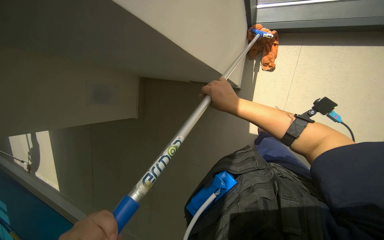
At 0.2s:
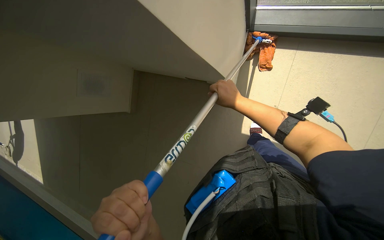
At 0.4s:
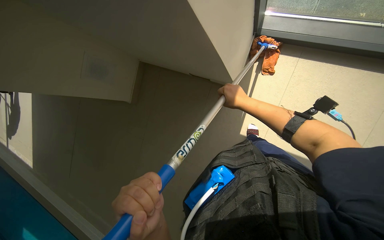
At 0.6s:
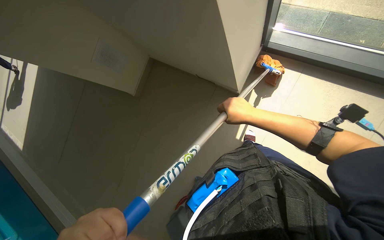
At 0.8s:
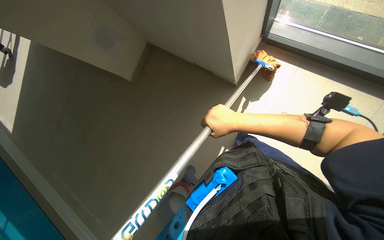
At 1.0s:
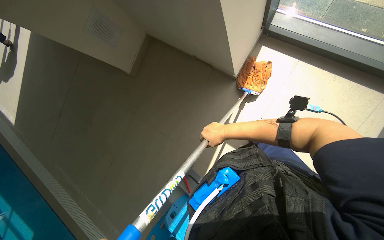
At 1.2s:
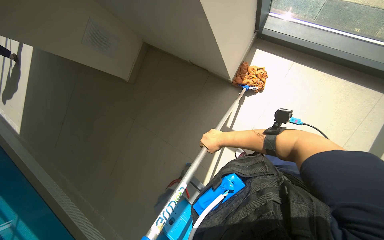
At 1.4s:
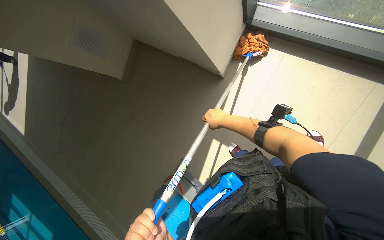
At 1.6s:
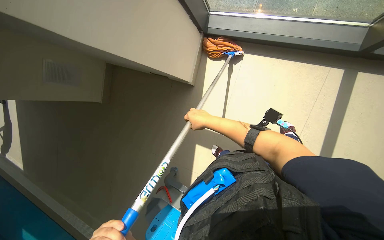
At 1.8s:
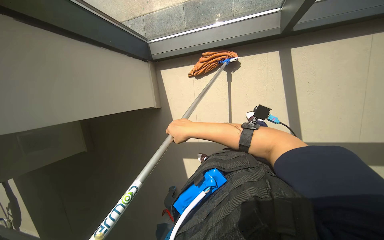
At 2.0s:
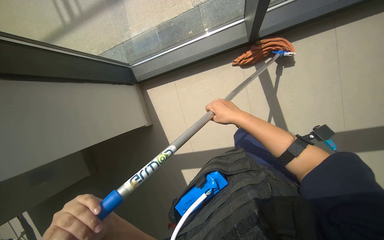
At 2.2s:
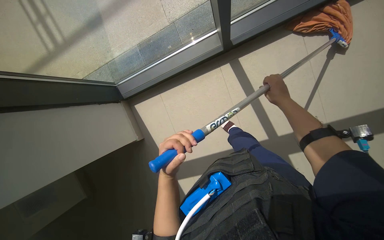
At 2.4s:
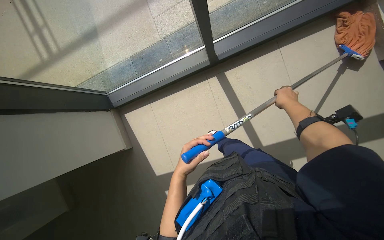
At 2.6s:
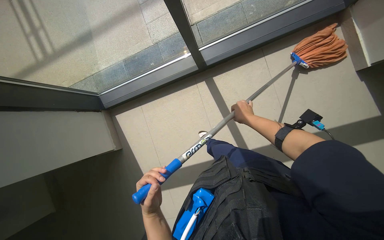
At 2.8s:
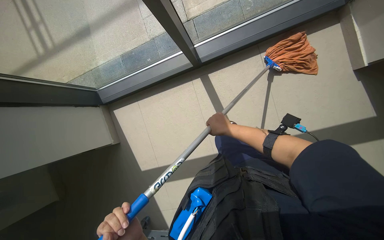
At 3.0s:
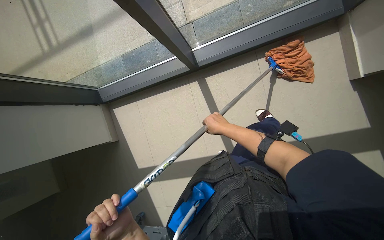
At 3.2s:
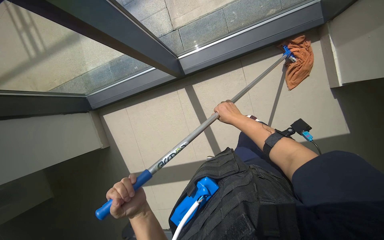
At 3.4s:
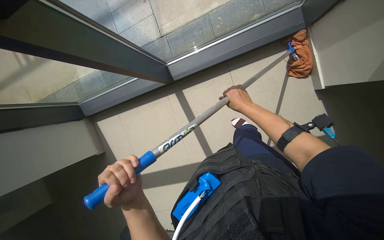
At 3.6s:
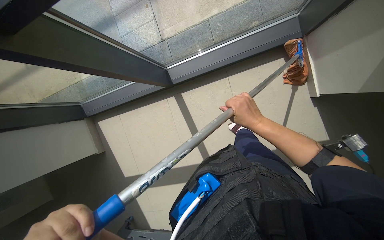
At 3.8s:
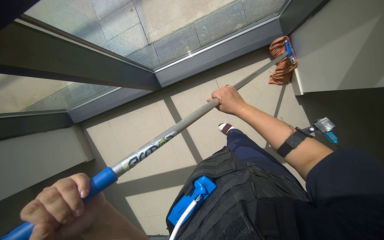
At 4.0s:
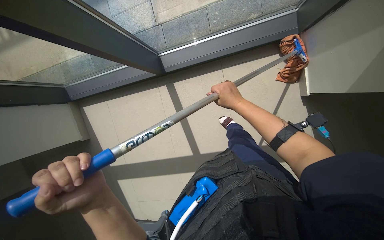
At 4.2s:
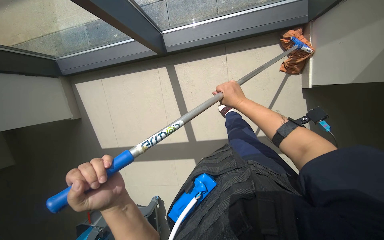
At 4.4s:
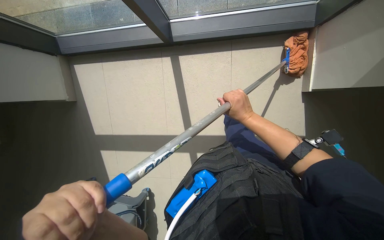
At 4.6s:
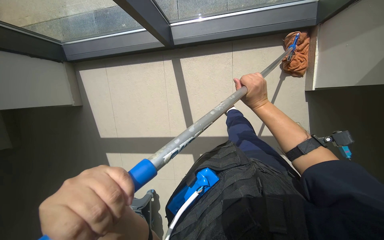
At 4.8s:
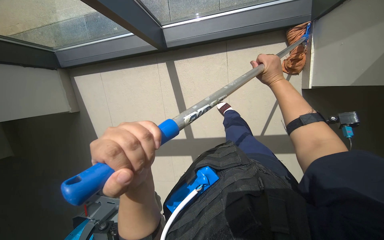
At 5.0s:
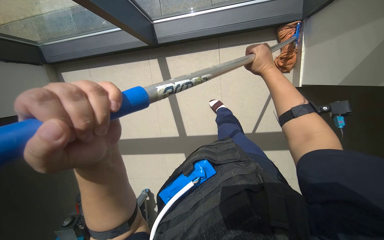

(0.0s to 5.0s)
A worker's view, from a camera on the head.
Job: mopping floor.
The whole recording: Mopping pool deck. The worker mops the tiled floor and corners around the pool.
3.4s - 5.0s: The left hand goes nearer and farther, roughly 20 cm each way, reversing 2 times. Meanwhile the right hand shifts approximately 10 cm nearer to the camera.

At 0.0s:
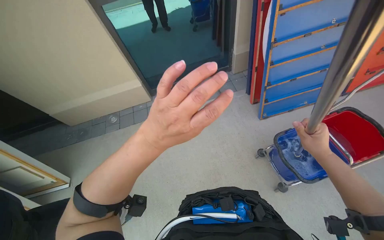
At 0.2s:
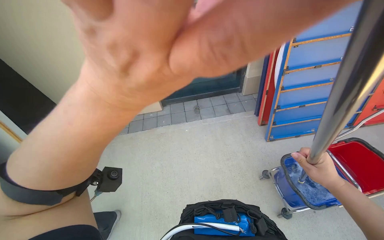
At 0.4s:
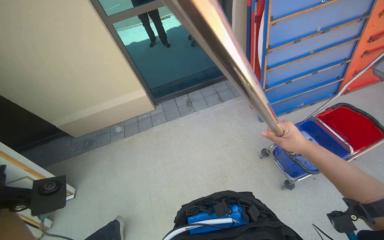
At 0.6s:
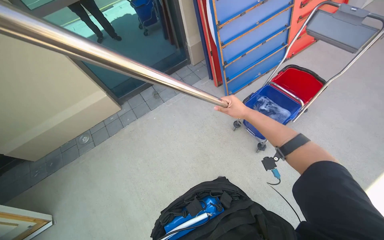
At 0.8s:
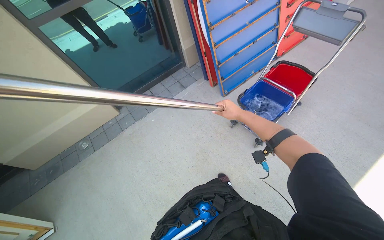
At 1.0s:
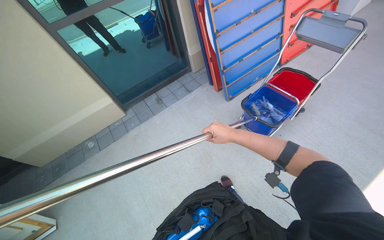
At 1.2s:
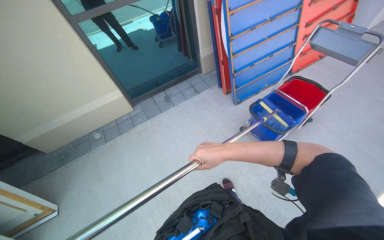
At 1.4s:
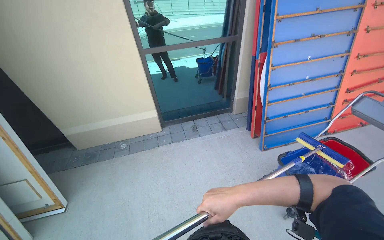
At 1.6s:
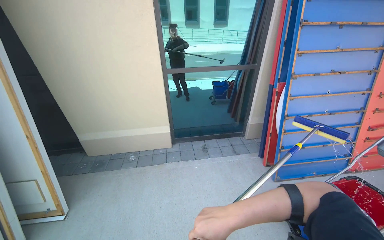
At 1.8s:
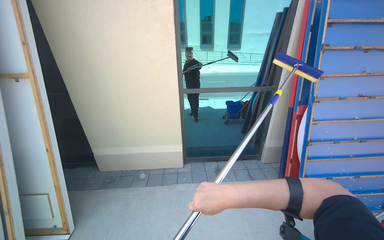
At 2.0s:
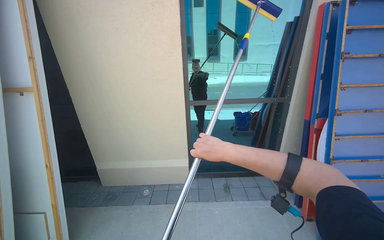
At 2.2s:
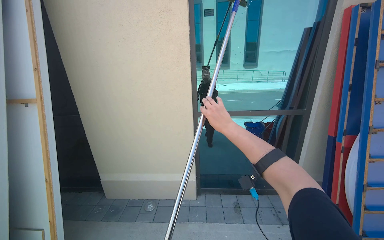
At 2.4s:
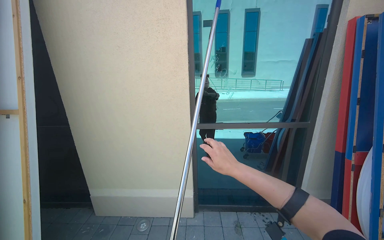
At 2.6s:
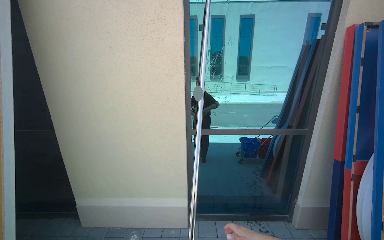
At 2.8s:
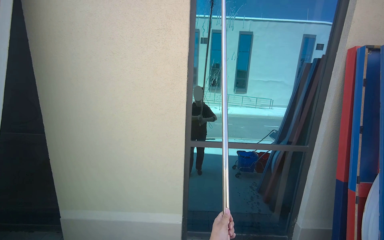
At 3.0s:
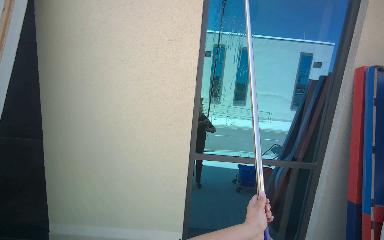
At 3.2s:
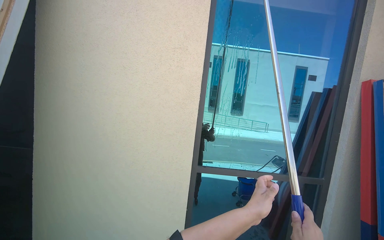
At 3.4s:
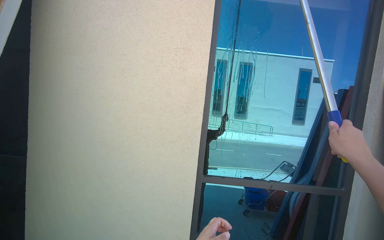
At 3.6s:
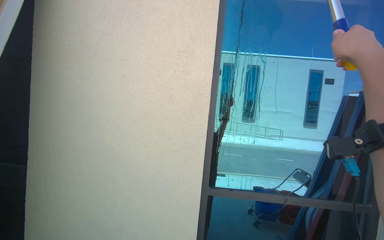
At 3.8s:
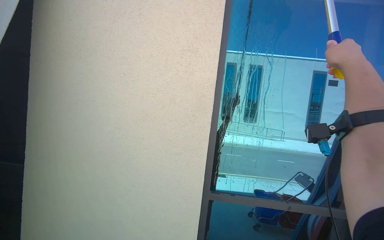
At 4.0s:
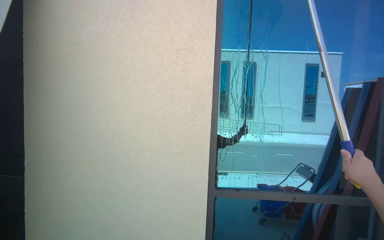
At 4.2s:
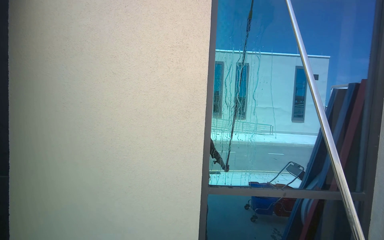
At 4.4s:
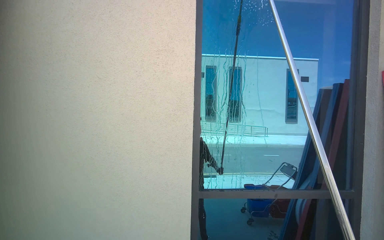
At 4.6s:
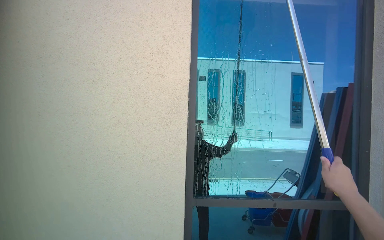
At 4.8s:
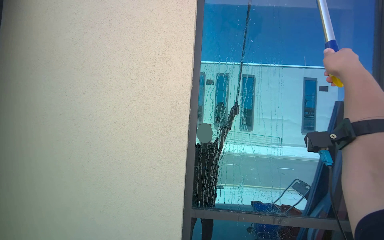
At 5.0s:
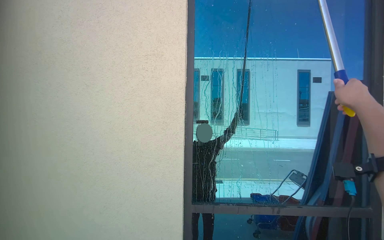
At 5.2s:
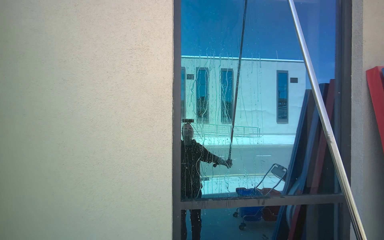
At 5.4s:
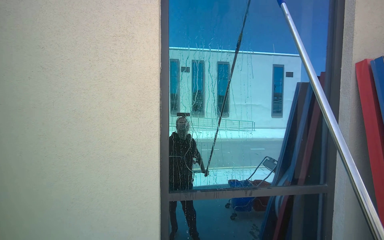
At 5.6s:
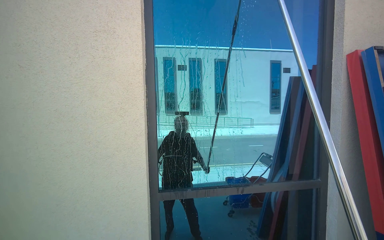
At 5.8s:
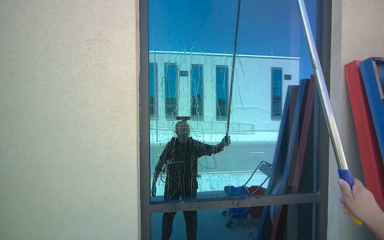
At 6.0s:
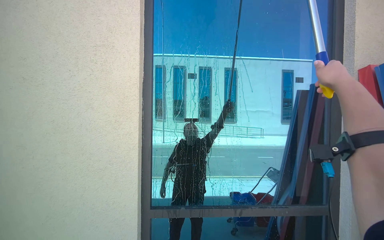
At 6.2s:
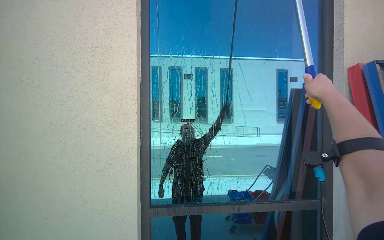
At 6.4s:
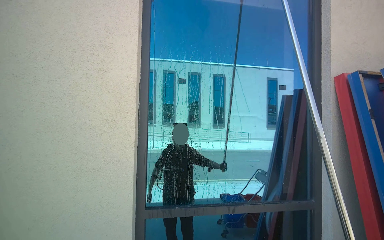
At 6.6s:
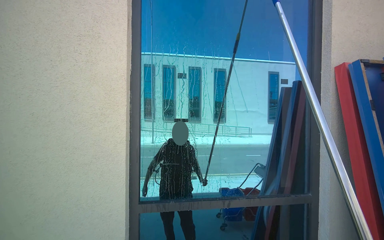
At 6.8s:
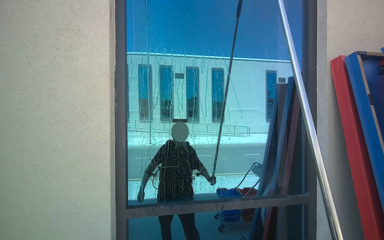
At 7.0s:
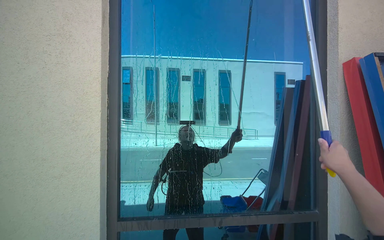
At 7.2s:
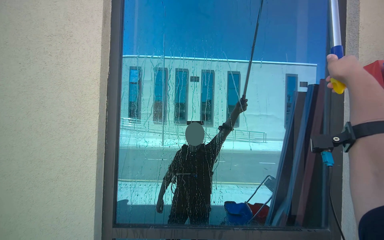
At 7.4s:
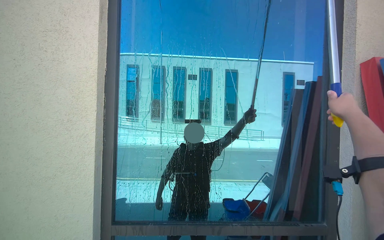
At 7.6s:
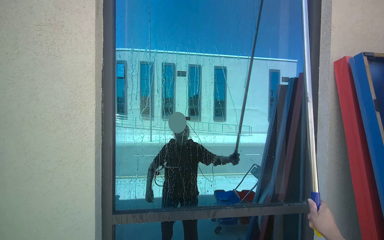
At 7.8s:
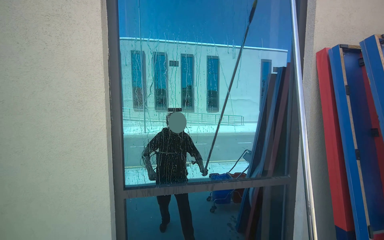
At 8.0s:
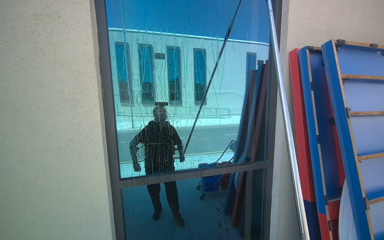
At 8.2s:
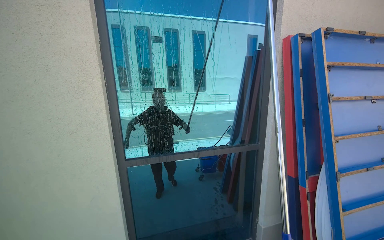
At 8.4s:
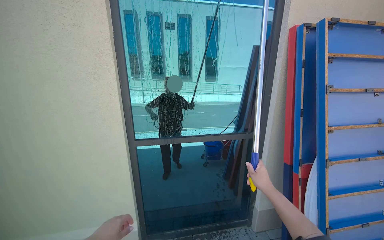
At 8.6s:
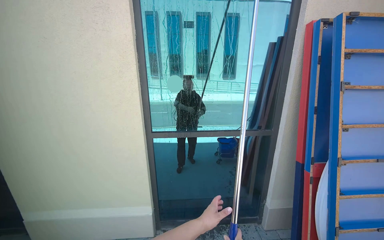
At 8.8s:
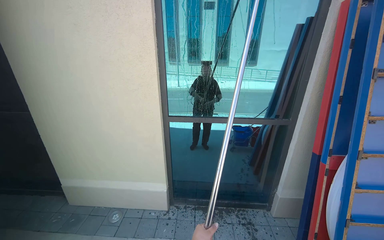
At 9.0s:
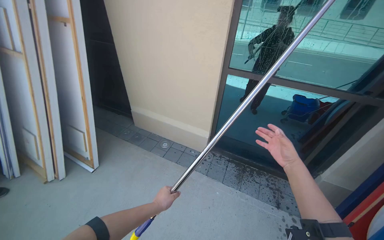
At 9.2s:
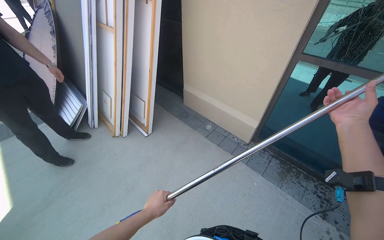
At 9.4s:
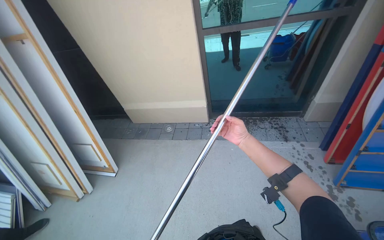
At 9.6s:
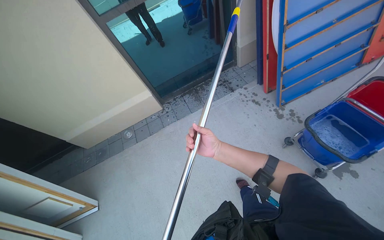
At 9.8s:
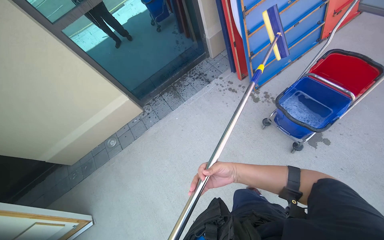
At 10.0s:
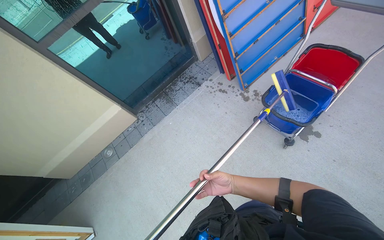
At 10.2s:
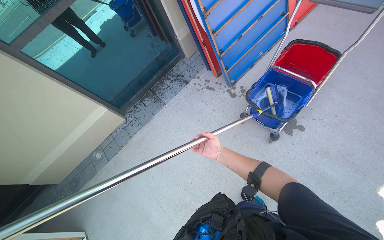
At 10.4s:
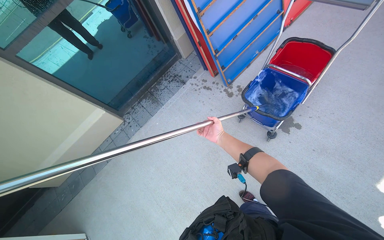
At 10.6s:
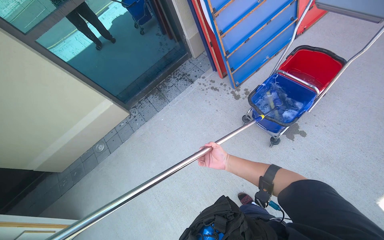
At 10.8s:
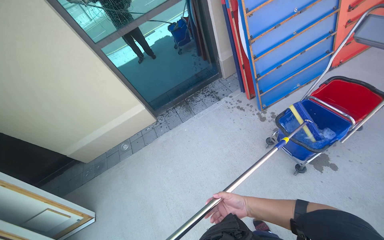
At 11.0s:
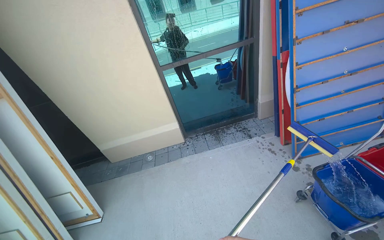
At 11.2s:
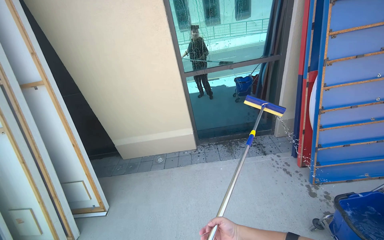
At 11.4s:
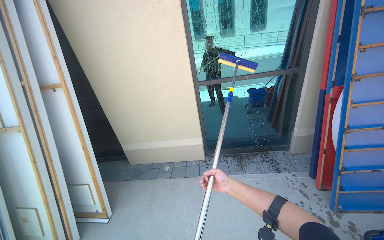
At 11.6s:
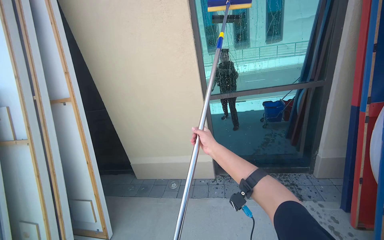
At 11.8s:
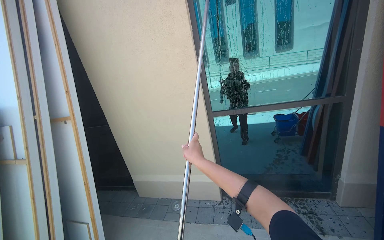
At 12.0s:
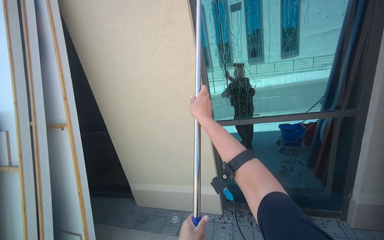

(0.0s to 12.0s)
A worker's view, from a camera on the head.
Job: cleaning windows.
The whole recording: Cleaning building windows. The worker scrubs the building windows with a long-handled squeegee, frequently dipping it into a bucket.
0.0s - 1.6s: The camera pitches upward, by approximately 25 degrees.
1.6s - 3.0s: The camera travels approximately 60 cm. The camera pitches upward, by about 25 degrees.
7.6s - 9.0s: The wearer moves about 50 cm. The wearer's head swings some 30 degrees to the left. The view tips downward by roughly 35 degrees.
10.4s - 12.0s: The head turns to the left by roughly 55 degrees. The view tips upward by approximately 35 degrees.

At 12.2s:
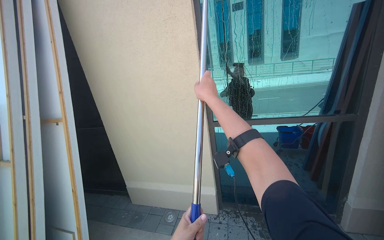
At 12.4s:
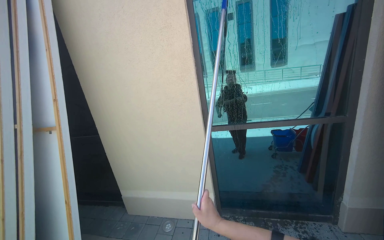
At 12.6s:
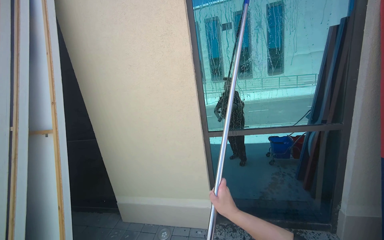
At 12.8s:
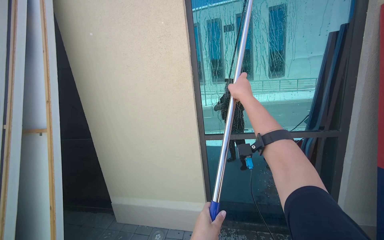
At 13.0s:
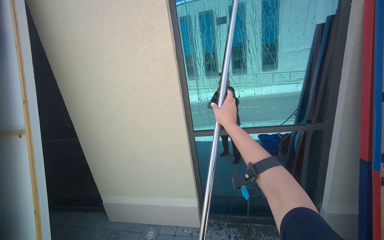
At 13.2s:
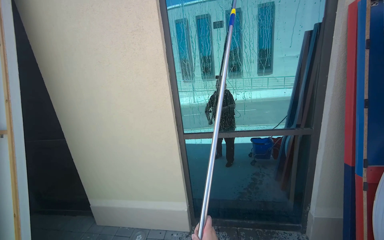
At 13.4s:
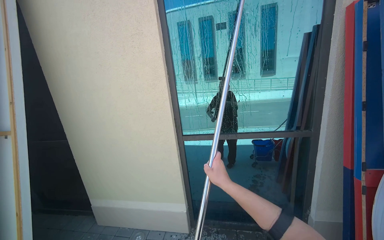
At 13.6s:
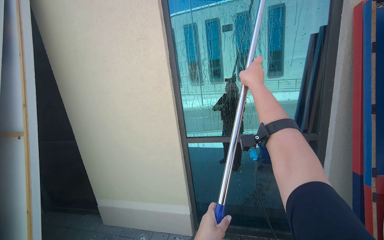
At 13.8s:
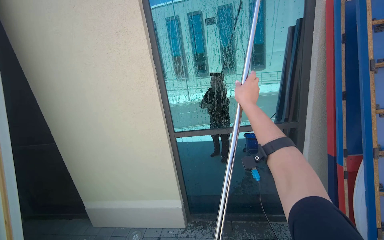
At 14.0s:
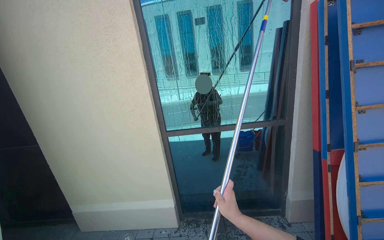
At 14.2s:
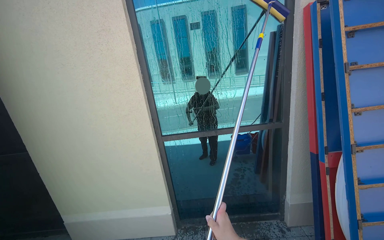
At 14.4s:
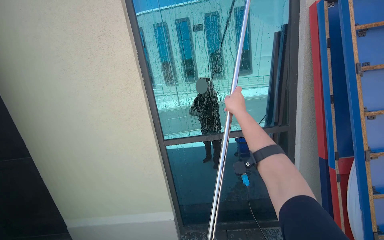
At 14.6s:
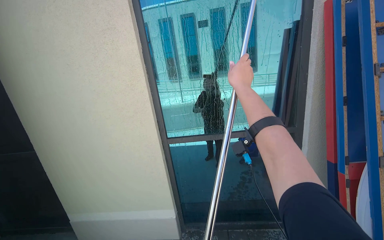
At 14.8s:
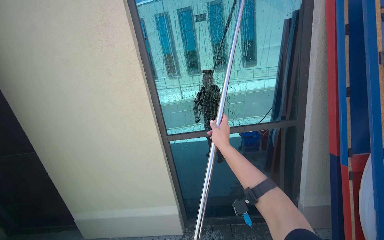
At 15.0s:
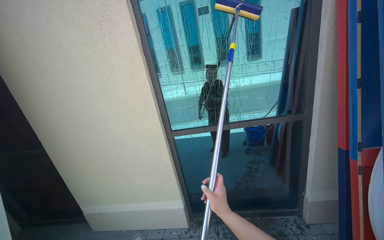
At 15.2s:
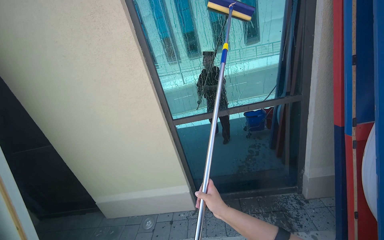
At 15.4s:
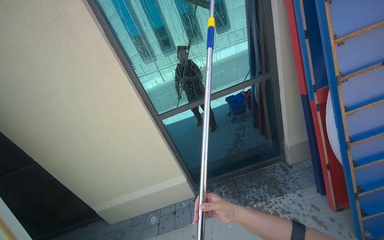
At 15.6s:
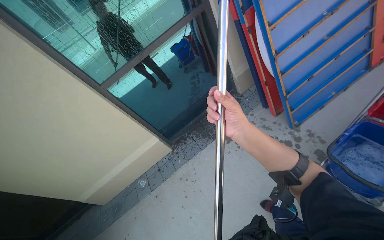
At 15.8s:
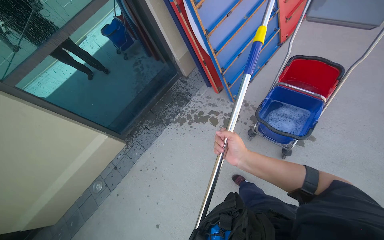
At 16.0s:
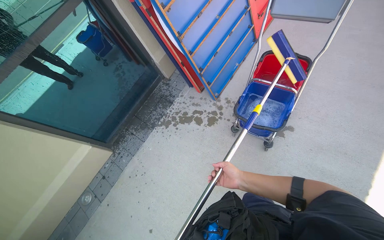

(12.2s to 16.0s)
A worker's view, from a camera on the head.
Job: cleaning windows.
The whole recording: Cleaning building windows. The worker scrubs the building windows with a long-handled squeegee, frequently dipping it into a bucket.
12.2s - 13.4s: The right hand swings up and down the picture, some 50 cm each way, with 3 reversals.
14.8s - 16.0s: The wearer's head swings about 60 degrees to the right. The wearer looks about 30 degrees further downward.
